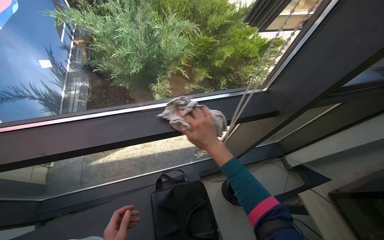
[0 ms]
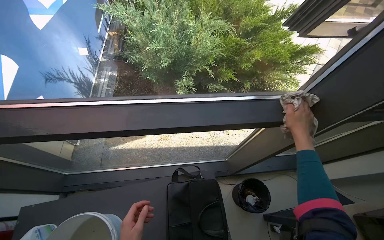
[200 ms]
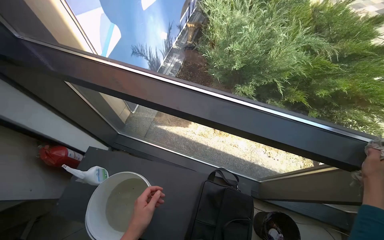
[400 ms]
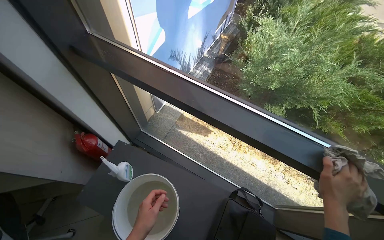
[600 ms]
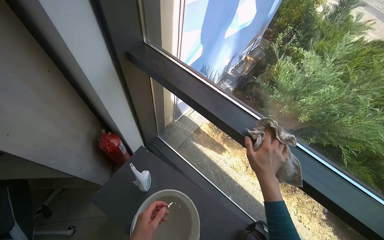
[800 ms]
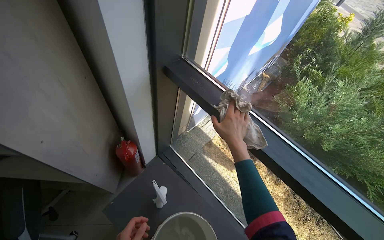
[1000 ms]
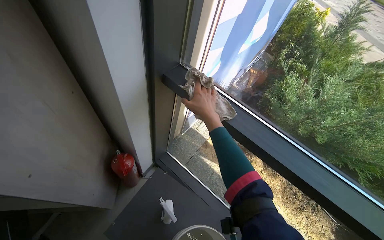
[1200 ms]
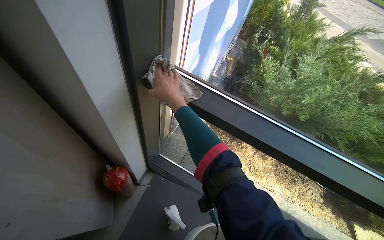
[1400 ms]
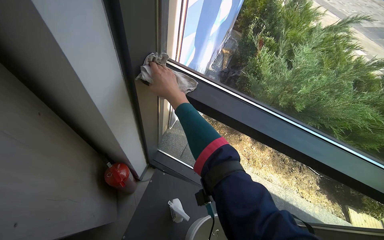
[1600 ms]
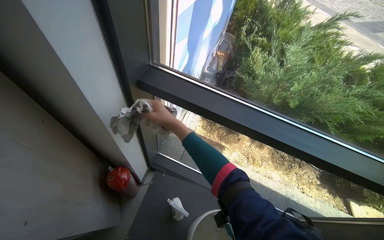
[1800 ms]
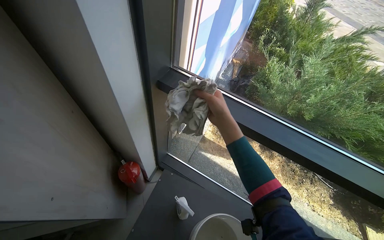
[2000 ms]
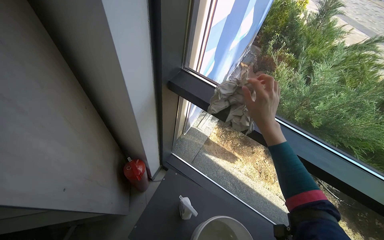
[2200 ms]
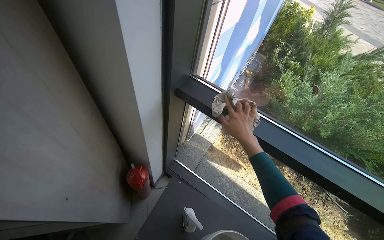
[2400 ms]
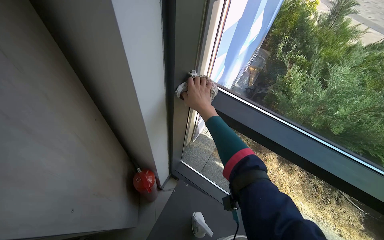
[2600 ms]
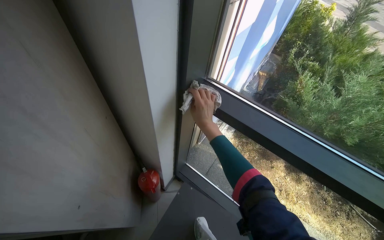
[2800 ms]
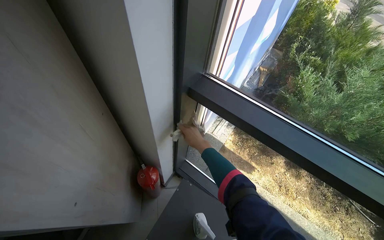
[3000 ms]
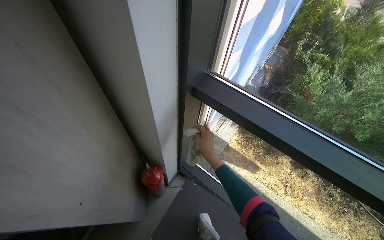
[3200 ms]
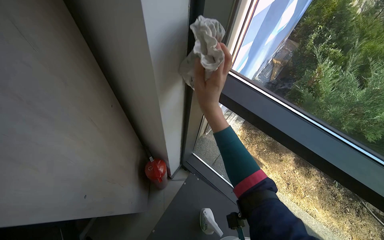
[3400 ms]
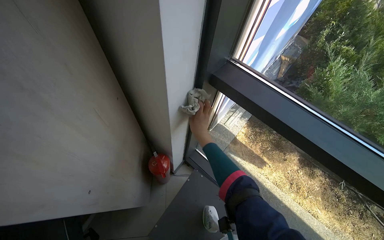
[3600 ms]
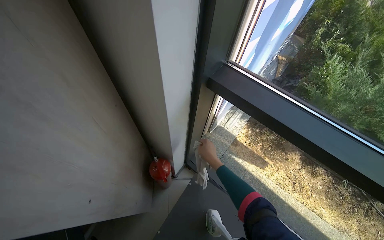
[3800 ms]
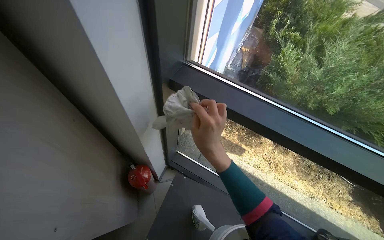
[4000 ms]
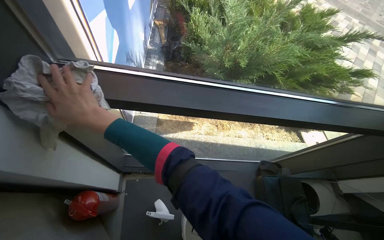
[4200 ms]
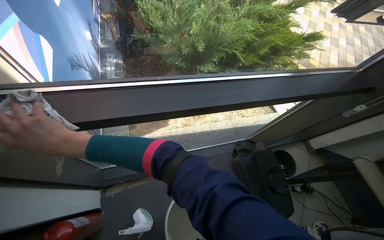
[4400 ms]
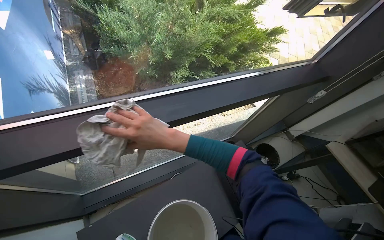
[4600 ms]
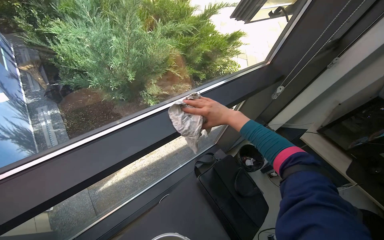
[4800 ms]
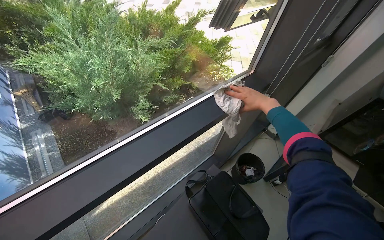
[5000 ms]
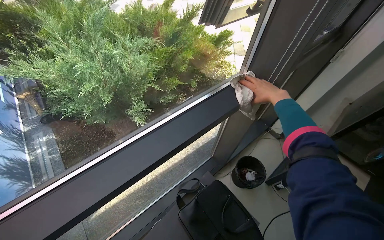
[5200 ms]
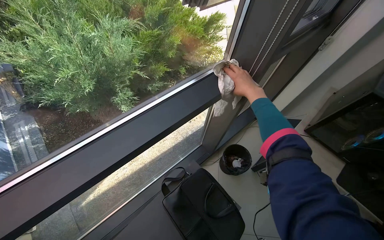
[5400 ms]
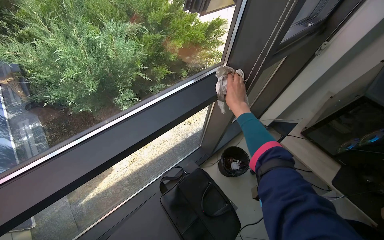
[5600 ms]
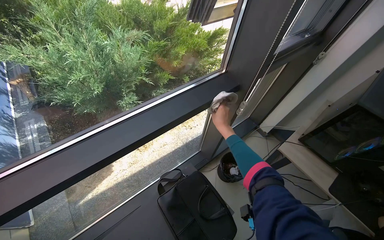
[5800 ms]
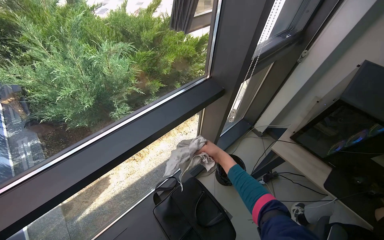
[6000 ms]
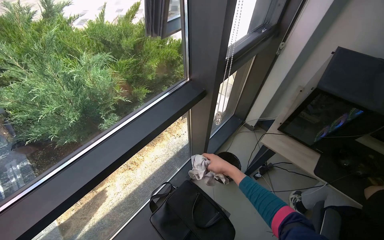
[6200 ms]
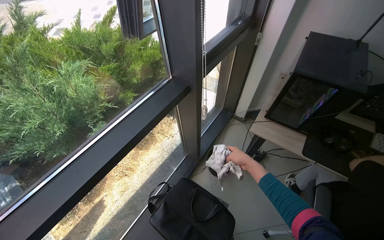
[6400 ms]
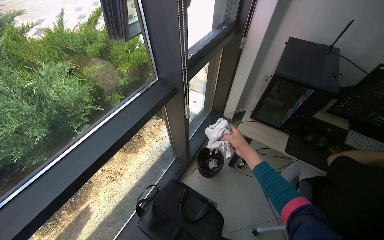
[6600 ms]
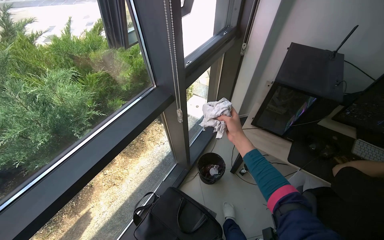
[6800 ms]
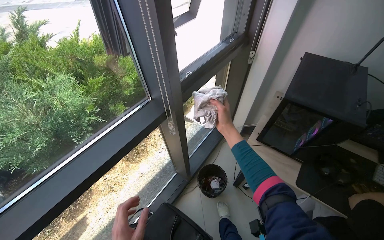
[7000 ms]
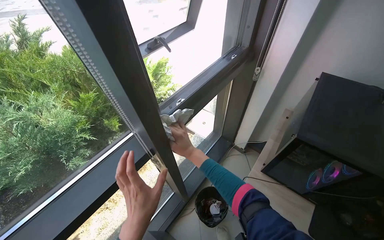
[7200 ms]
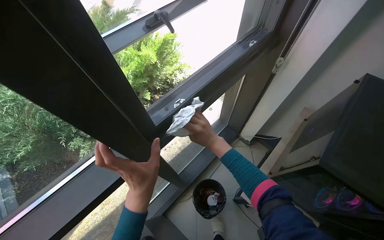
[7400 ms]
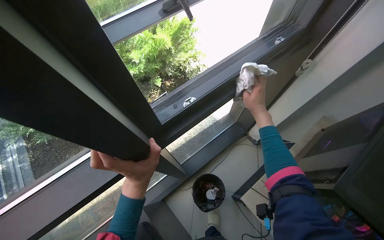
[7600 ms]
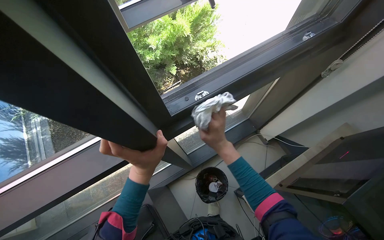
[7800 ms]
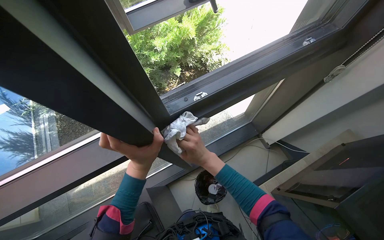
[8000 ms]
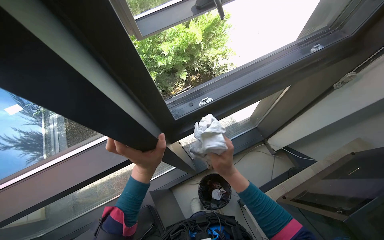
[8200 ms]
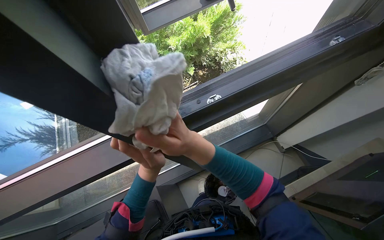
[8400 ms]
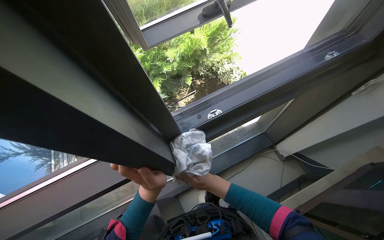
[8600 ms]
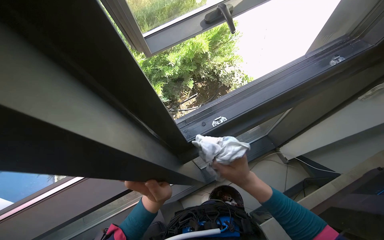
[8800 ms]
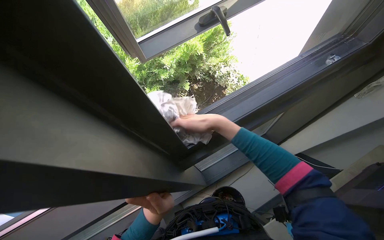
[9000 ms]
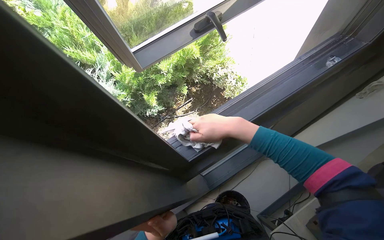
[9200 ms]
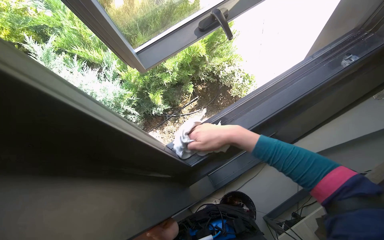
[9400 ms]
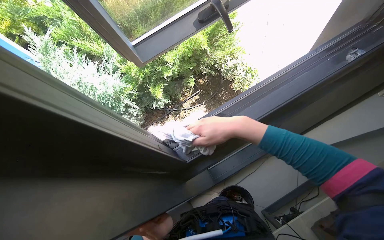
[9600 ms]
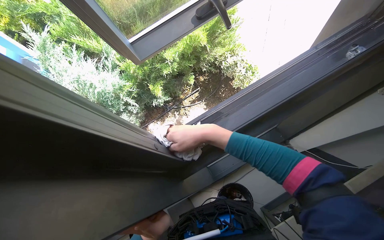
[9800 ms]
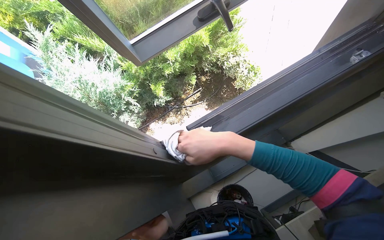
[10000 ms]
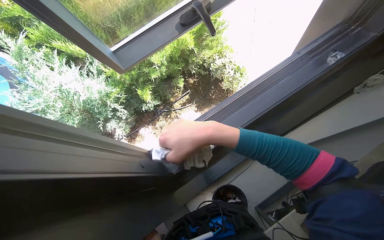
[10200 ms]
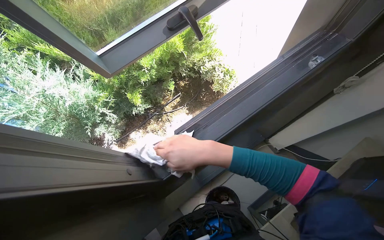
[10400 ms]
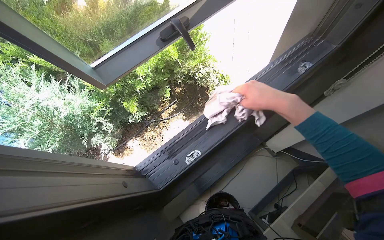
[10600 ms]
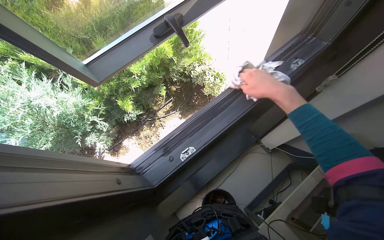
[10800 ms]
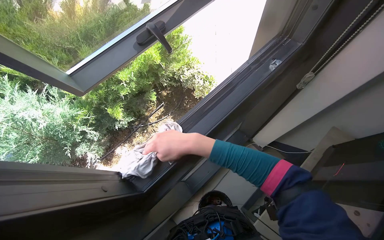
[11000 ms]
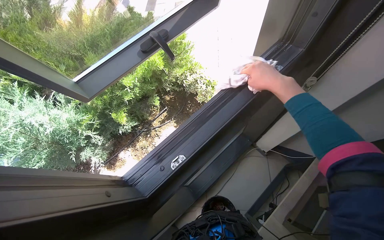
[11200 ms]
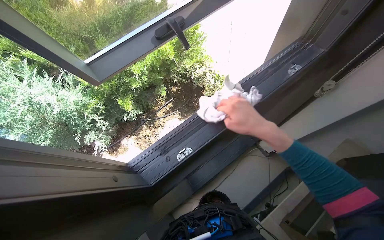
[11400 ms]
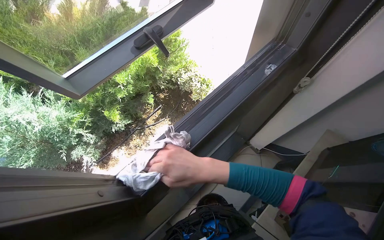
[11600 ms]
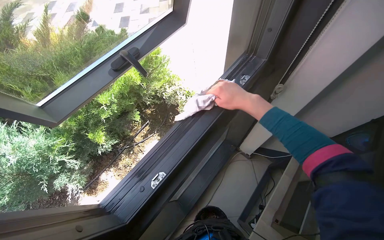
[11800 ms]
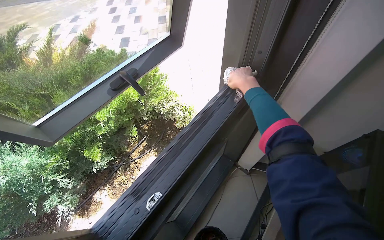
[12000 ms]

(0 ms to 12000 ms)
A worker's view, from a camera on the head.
Job: cleaning windows.
The whole recording: Cleaning window area. The worker picks up a spray bottle, adjusts the window blinds, sprays the window frames, and wipes them with a cloth.
0 ms - 1600 ms: The head travels some 80 cm. The head rotates approximately 40 degrees to the left.
1600 ms - 3000 ms: The right hand shifts about 15 cm down the picture and farther from the camera.
3000 ms - 4400 ms: The head turns to the right by roughly 50 degrees. The view tips downward by some 15 degrees.
4400 ms - 6000 ms: The head travels approximately 60 cm. Everything in view rotates some 30 degrees counterclockwise.
6000 ms - 7600 ms: The head travels roughly 50 cm.
10400 ms - 12000 ms: The wearer looks some 15 degrees further upward. The right hand swings left and right, about 35 cm each way, with 2 reversals.

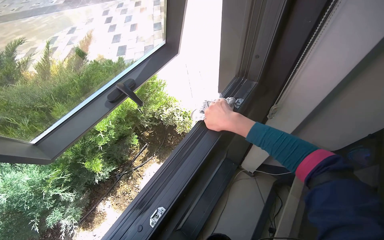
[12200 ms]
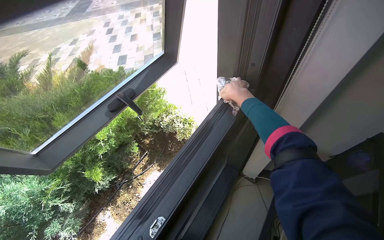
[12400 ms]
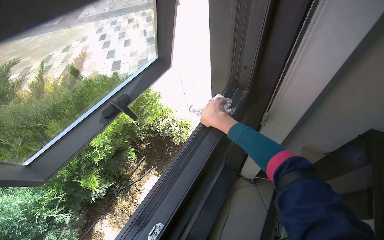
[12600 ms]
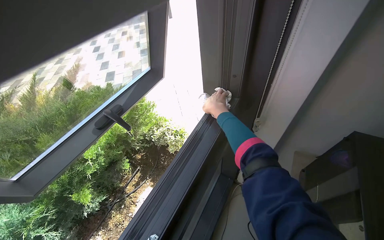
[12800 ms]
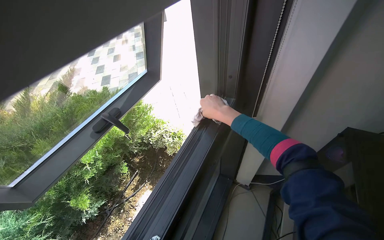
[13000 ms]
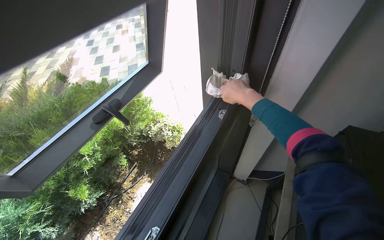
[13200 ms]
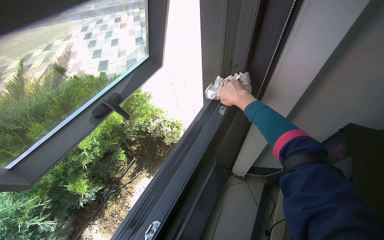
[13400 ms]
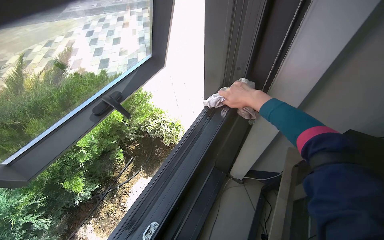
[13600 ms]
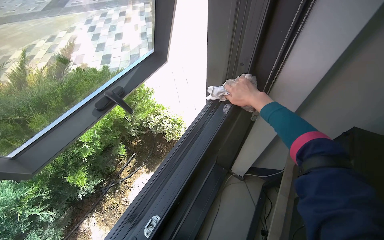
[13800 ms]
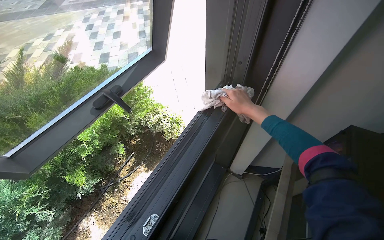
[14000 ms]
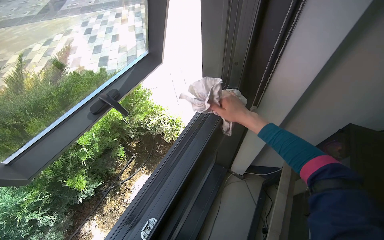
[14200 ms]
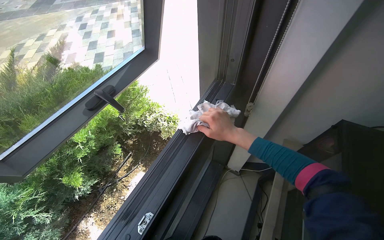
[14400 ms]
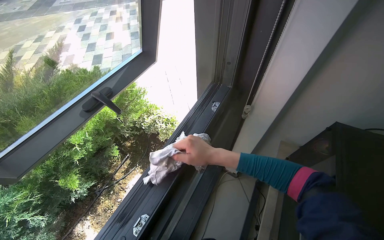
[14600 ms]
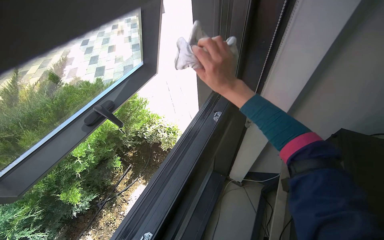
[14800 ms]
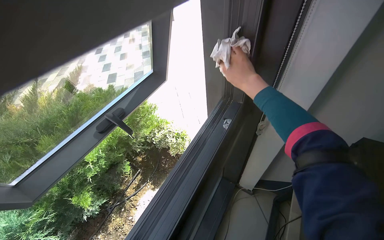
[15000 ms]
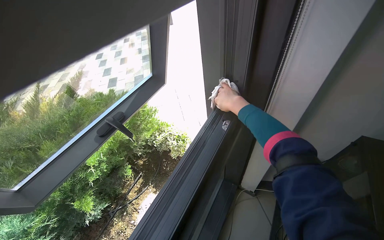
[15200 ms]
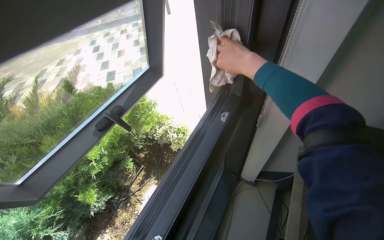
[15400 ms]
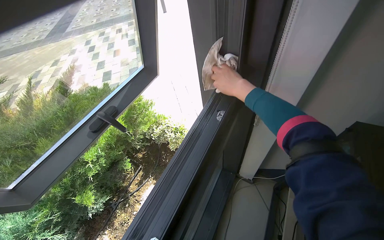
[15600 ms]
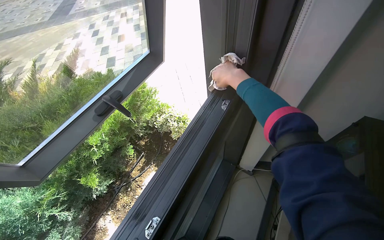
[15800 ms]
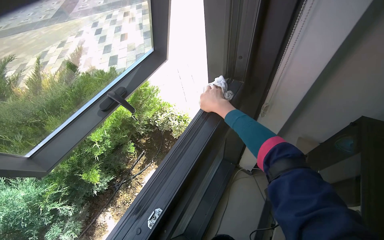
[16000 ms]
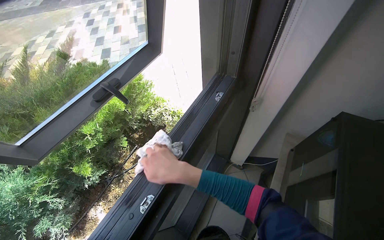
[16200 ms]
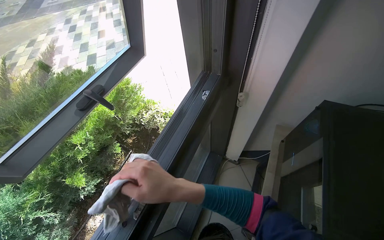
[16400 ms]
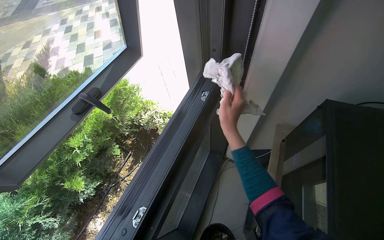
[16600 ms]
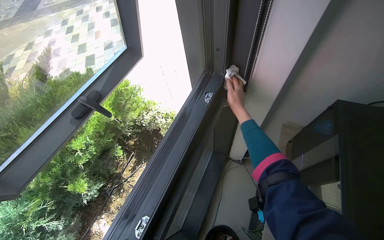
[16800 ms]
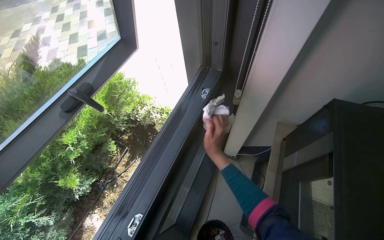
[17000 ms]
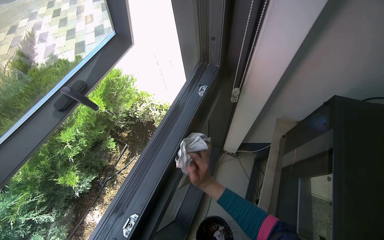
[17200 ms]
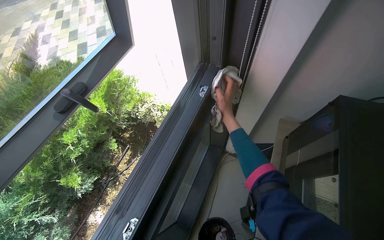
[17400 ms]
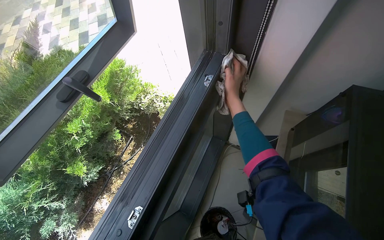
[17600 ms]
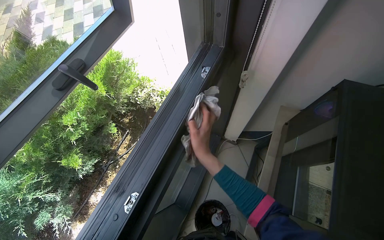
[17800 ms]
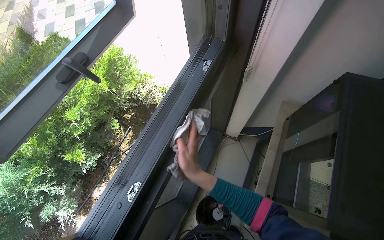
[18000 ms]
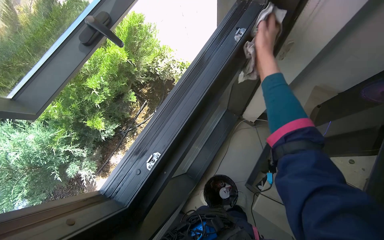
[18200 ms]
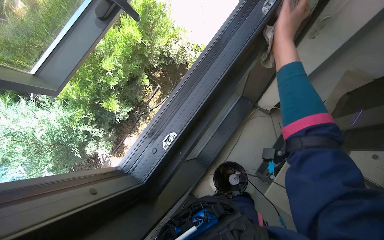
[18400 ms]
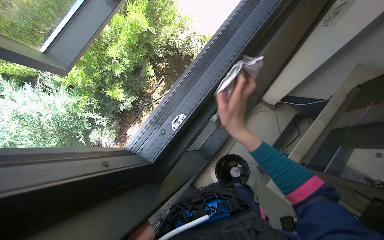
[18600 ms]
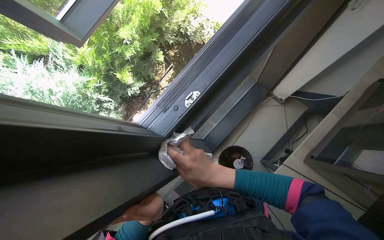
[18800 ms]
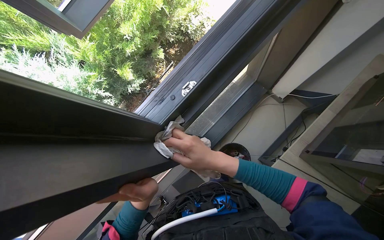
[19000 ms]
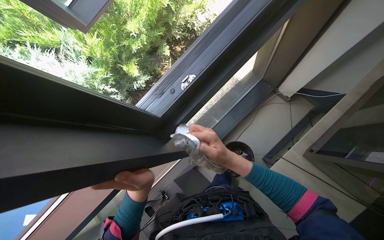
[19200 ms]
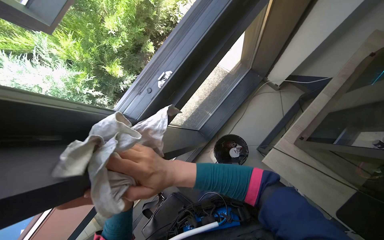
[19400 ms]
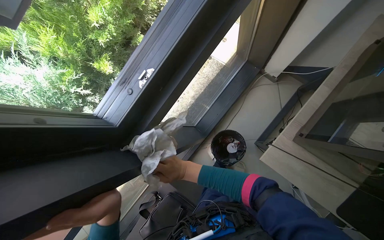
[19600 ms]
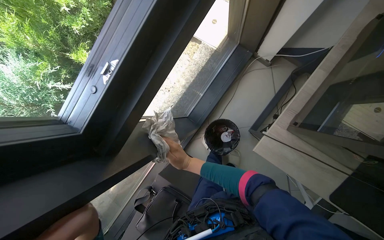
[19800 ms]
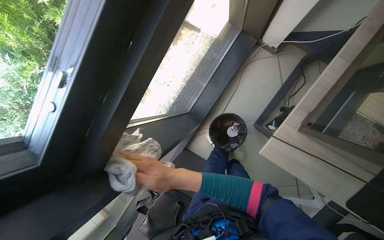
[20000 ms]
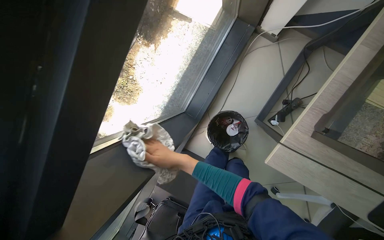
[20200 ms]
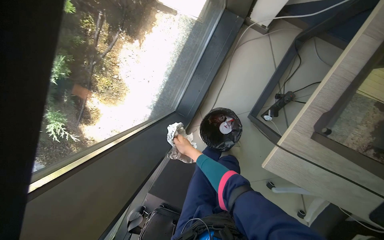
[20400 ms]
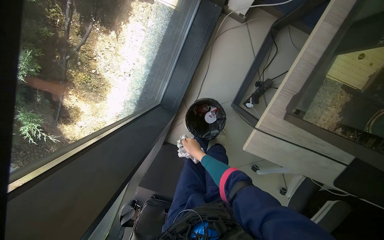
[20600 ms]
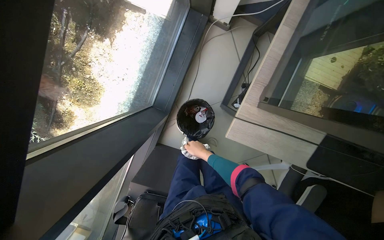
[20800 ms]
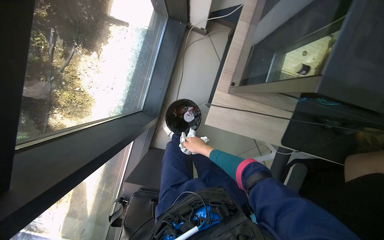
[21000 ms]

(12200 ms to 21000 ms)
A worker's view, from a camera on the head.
Job: cleaning windows.
The whole recording: Cleaning window area. The worker picks up a spray bottle, adjusts the window blinds, sprays the window frames, and wipes them with a cloth.
12200 ms - 13600 ms: The right hand goes about 15 cm to the right and up the picture.
13600 ms - 15200 ms: The right hand goes down the picture and returns, approximately 20 cm each way.
15200 ms - 16600 ms: The right hand swings up and down the picture, some 30 cm each way, with 2 reversals.
16600 ms - 18000 ms: The right hand goes up and down the picture, roughly 25 cm each way, reversing 3 times.
18000 ms - 19600 ms: The camera pitches downward, by roughly 20 degrees. The right hand swings nearer and farther, some 15 cm each way, with 4 reversals.
19600 ms - 21000 ms: The wearer looks roughly 25 degrees further to the right. The right hand heads to the right and farther from the camera, covering about 35 cm.
